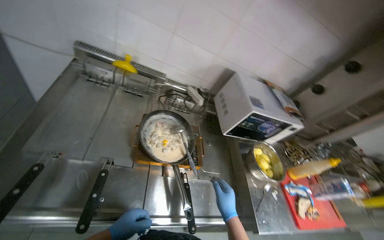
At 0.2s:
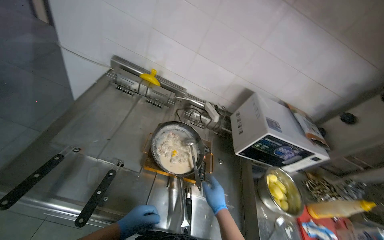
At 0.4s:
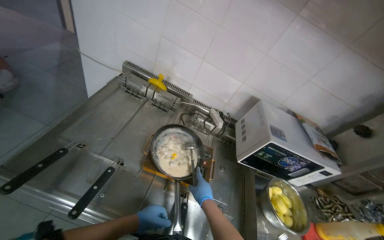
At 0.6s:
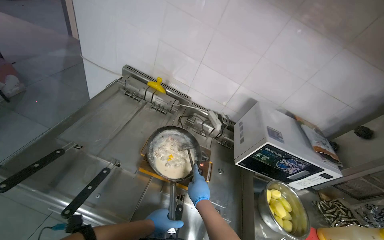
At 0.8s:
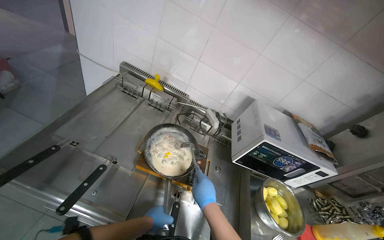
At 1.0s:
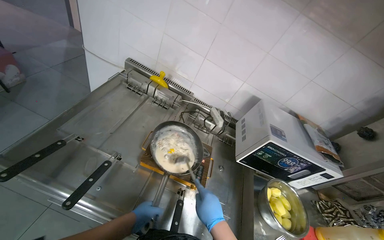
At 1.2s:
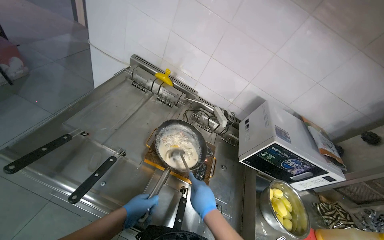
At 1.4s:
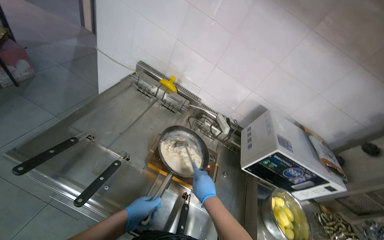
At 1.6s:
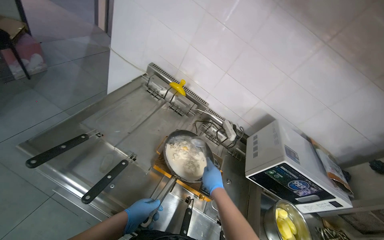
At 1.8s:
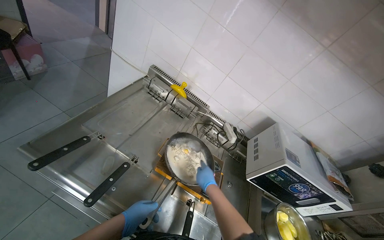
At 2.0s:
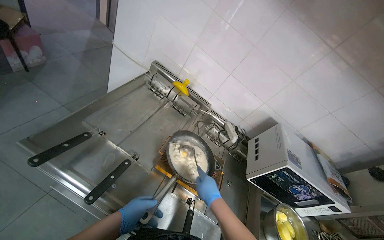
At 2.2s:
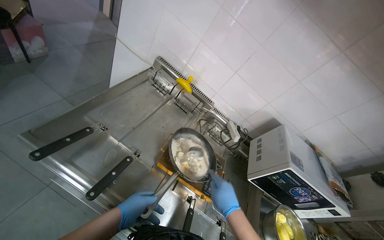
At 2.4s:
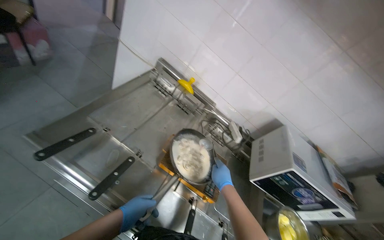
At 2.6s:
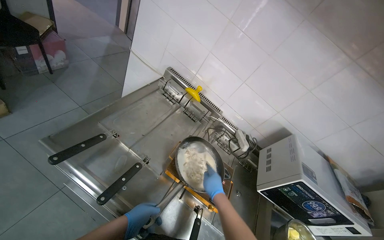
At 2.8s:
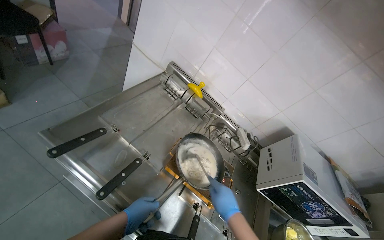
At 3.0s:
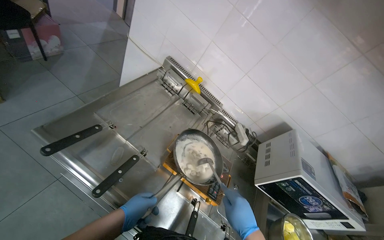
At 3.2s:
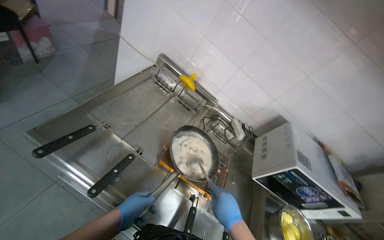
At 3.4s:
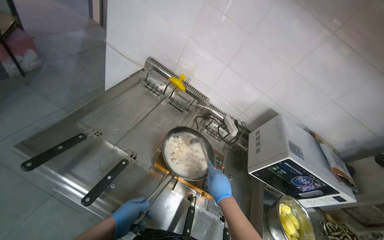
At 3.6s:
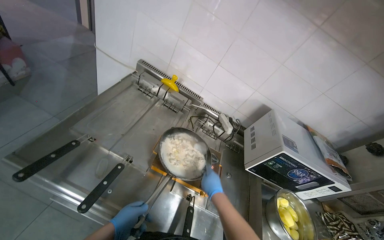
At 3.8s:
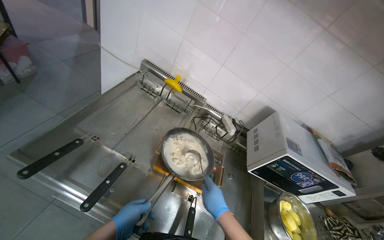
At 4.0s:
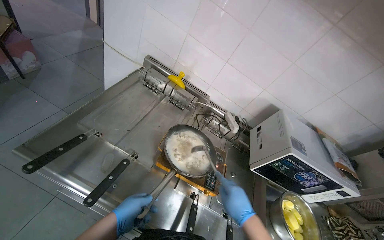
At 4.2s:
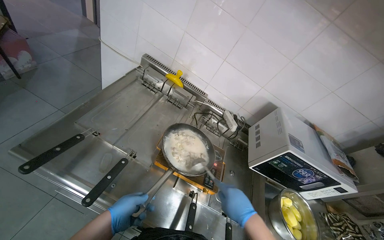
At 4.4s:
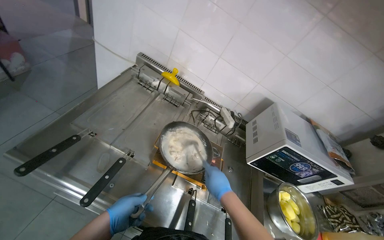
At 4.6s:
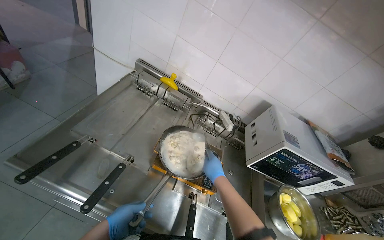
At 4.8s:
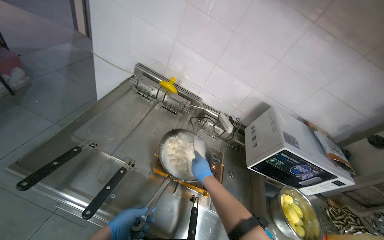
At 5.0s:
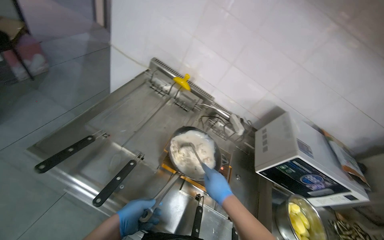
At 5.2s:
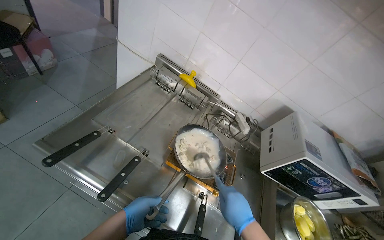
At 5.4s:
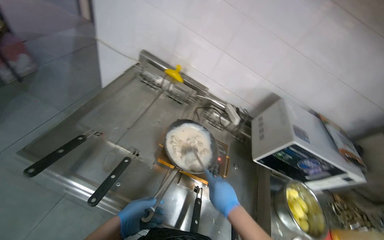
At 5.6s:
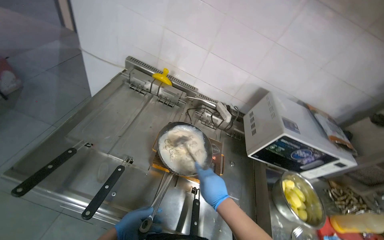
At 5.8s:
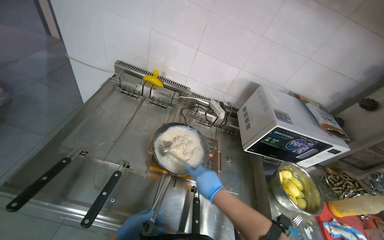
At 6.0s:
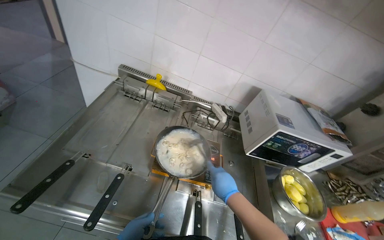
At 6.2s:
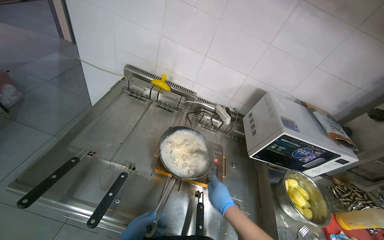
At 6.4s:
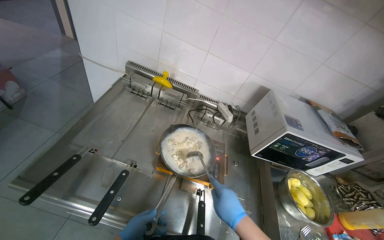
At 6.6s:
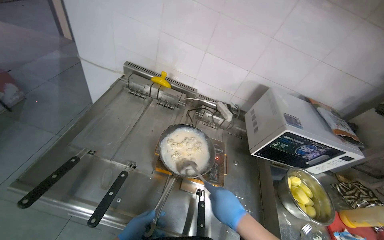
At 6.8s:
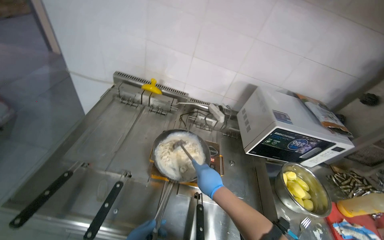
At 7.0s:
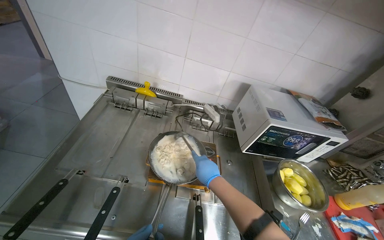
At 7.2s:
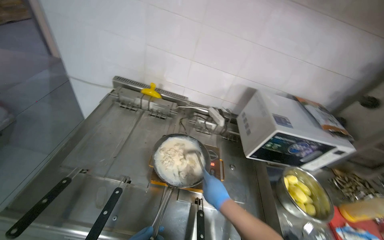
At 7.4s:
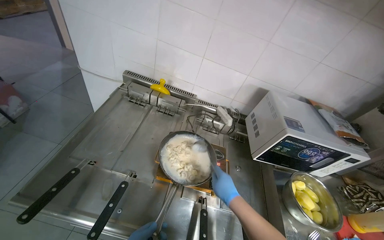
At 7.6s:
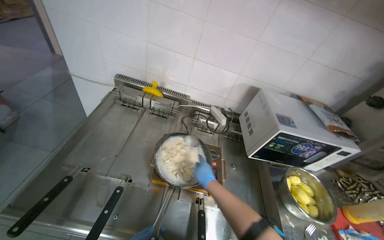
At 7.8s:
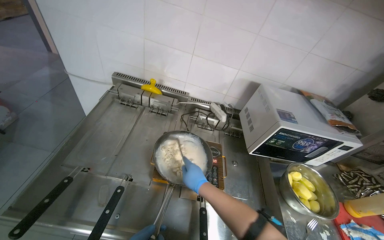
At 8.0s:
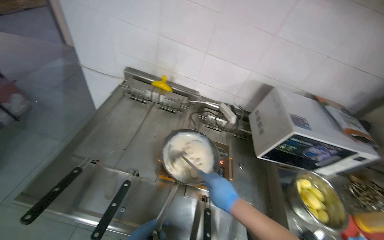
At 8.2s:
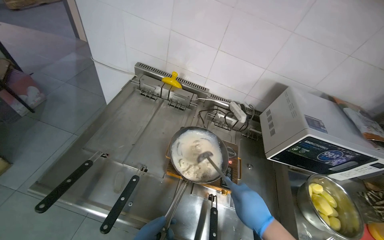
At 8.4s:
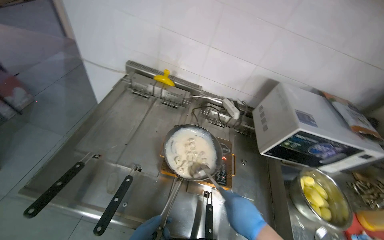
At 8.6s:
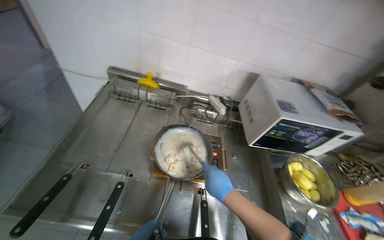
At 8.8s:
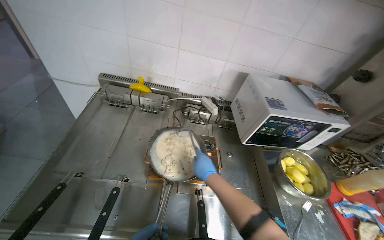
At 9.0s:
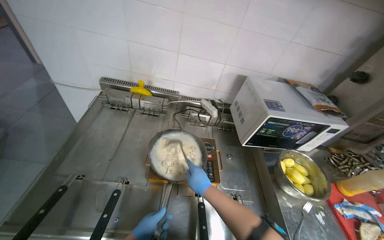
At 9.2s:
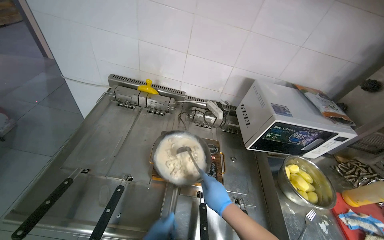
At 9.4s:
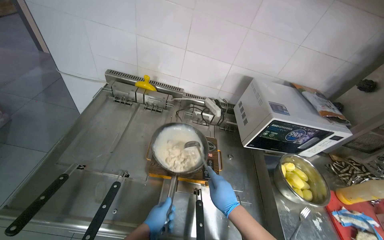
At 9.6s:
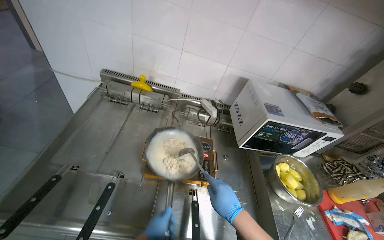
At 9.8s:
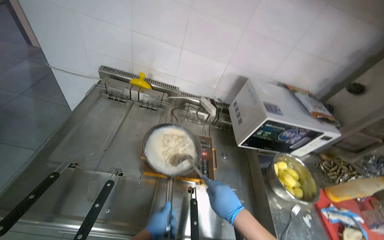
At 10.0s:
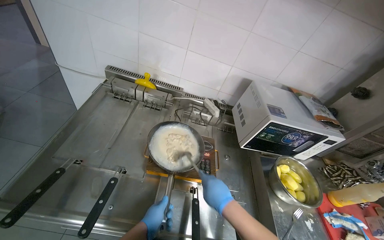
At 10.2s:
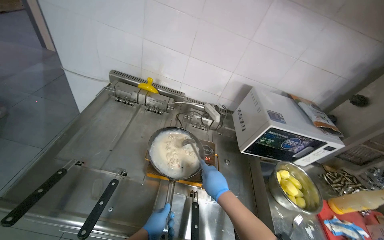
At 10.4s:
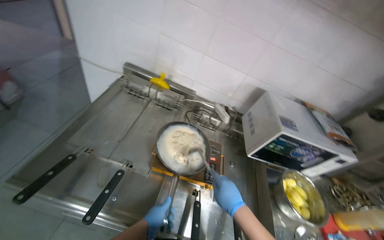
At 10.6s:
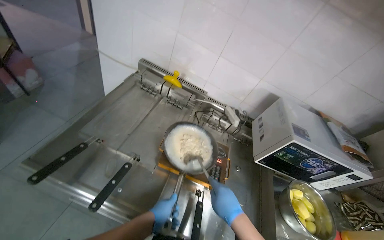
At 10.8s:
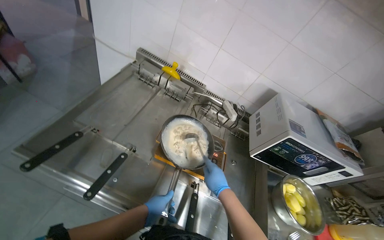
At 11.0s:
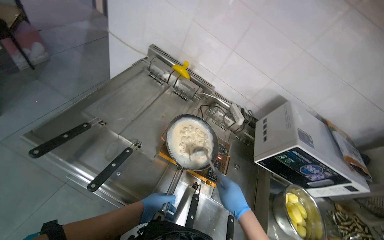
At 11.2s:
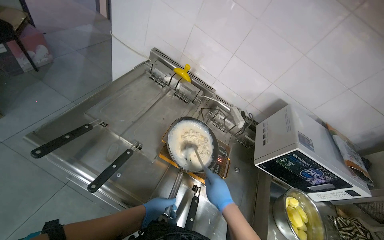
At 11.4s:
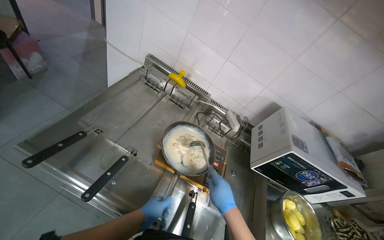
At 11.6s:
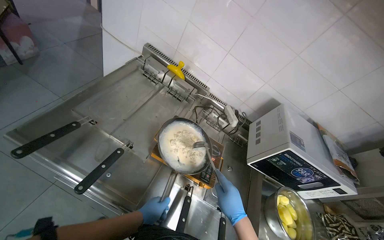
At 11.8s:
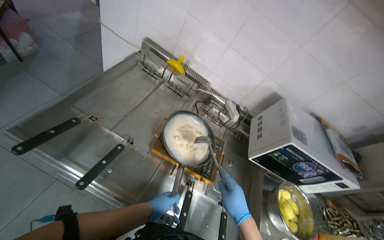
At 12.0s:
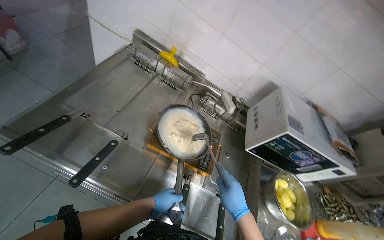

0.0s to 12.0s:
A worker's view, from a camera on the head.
Job: cooking food.
The whole recording: Stirring ingredients in pan. The worker stirs ingredients in a pan on the stove with a ladle.
0.0s to 1.6s: The head turns to the left by approximately 25 degrees. The view tips upward by approximately 15 degrees. The right hand shifts roughly 15 cm up the picture, and travels farther from the camera and back again, approximately 15 cm each way.
1.6s to 3.0s: The hands make small movements and keep their place.
3.0s to 4.4s: The hands are busy where they are.
7.6s to 9.0s: The right hand goes nearer to the camera and returns, roughly 15 cm each way.
10.4s to 12.0s: The hands make small movements and keep their place.

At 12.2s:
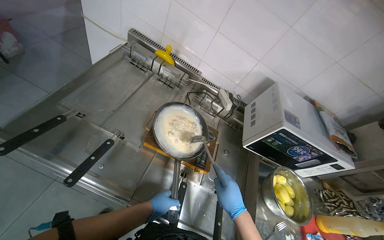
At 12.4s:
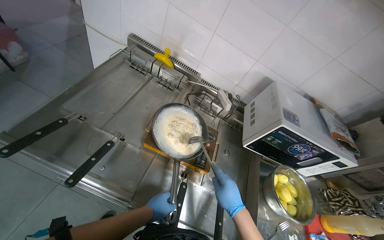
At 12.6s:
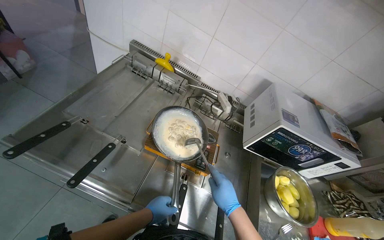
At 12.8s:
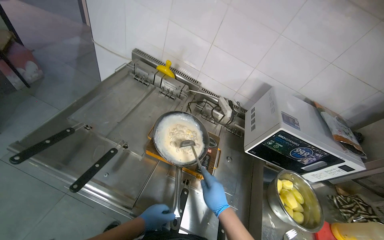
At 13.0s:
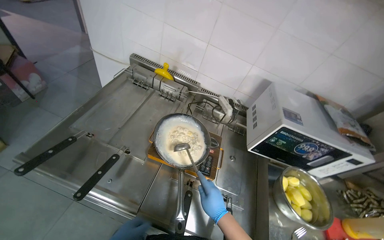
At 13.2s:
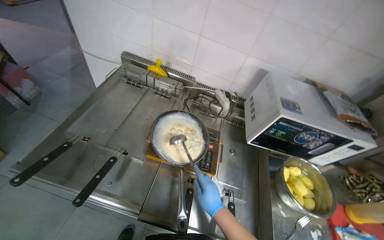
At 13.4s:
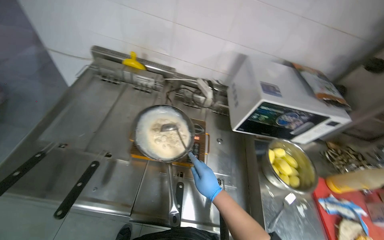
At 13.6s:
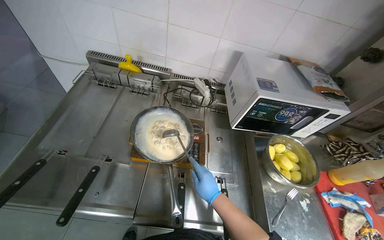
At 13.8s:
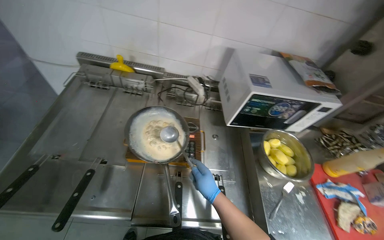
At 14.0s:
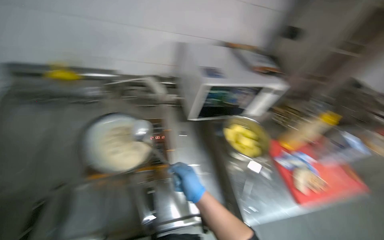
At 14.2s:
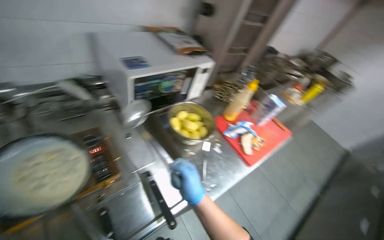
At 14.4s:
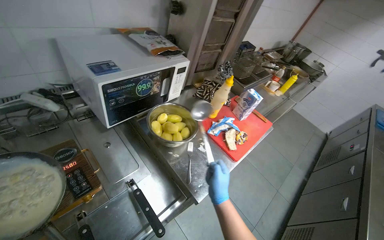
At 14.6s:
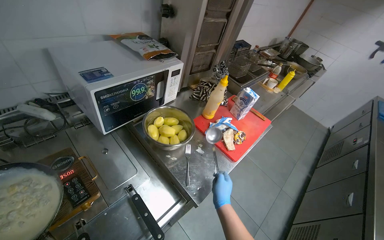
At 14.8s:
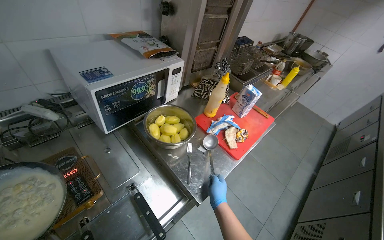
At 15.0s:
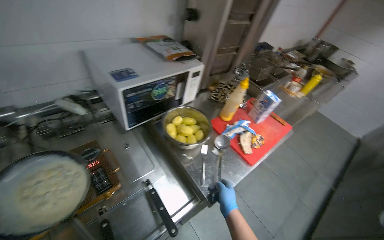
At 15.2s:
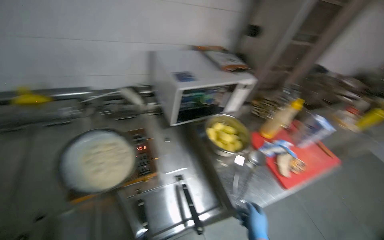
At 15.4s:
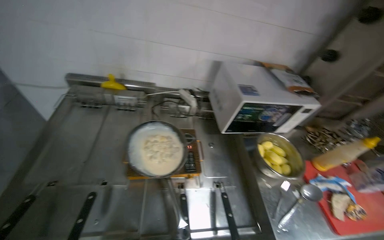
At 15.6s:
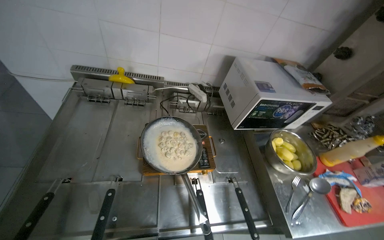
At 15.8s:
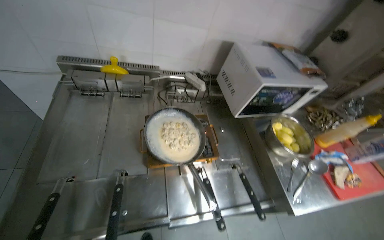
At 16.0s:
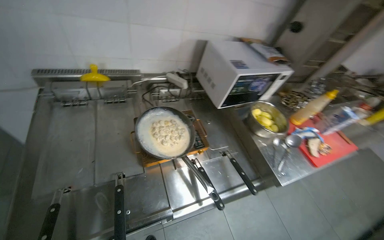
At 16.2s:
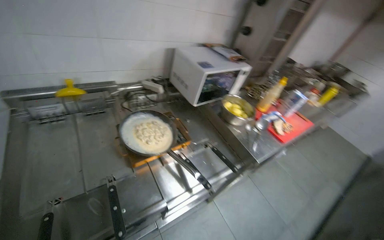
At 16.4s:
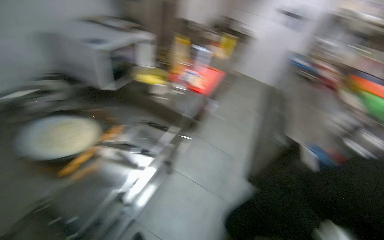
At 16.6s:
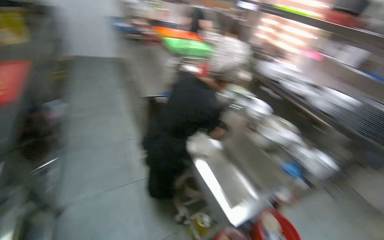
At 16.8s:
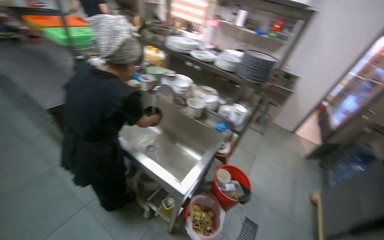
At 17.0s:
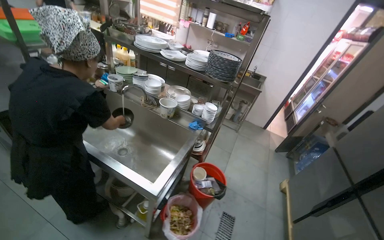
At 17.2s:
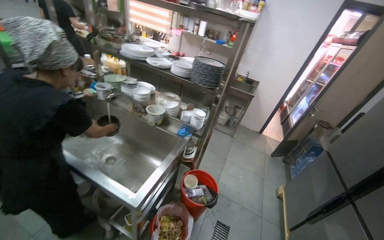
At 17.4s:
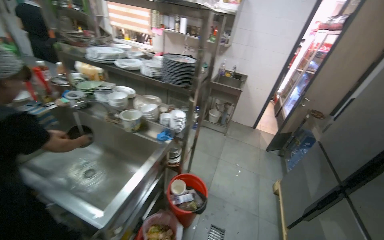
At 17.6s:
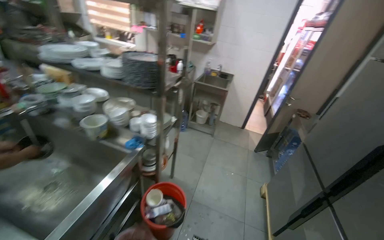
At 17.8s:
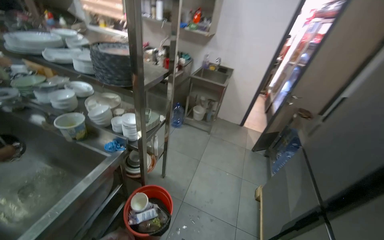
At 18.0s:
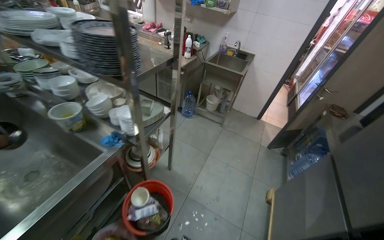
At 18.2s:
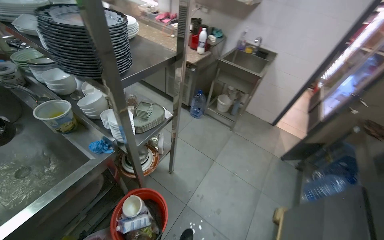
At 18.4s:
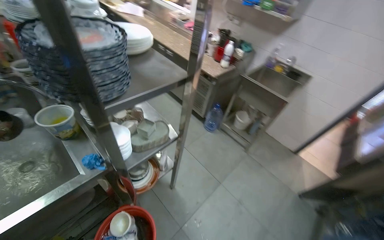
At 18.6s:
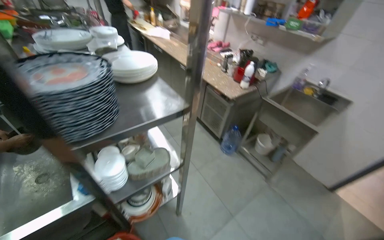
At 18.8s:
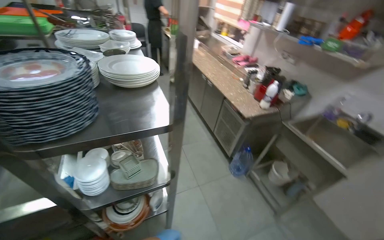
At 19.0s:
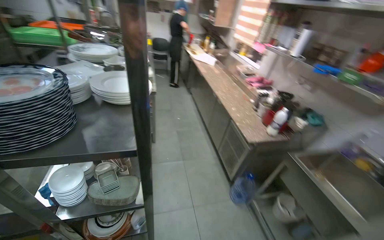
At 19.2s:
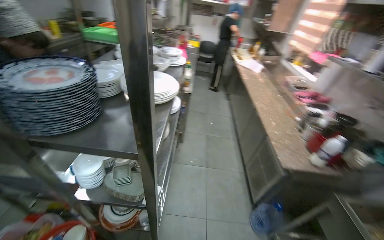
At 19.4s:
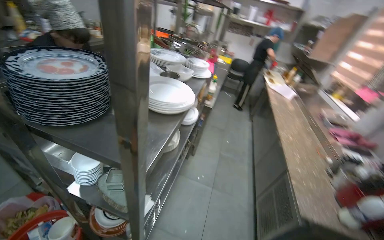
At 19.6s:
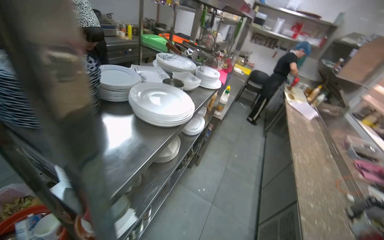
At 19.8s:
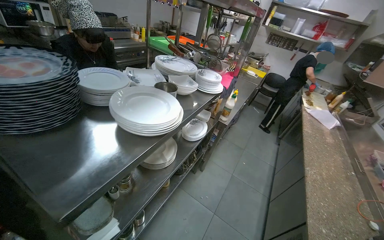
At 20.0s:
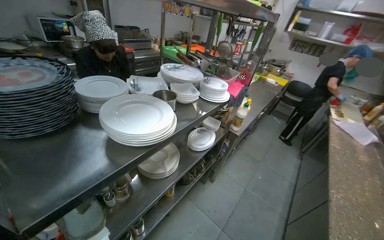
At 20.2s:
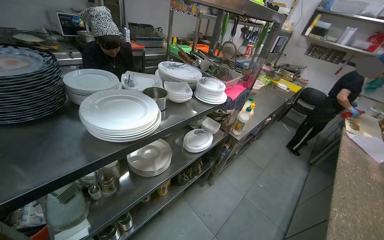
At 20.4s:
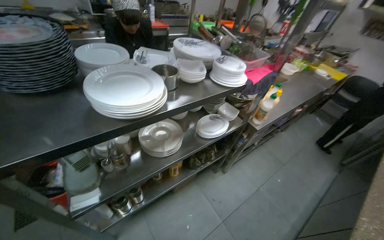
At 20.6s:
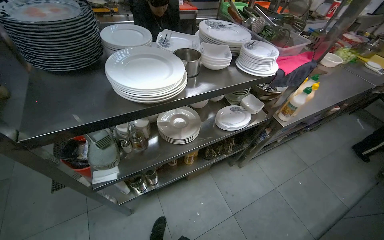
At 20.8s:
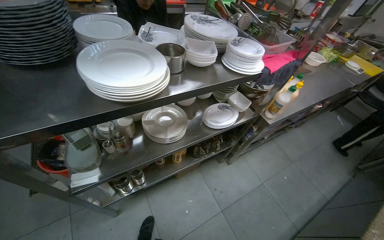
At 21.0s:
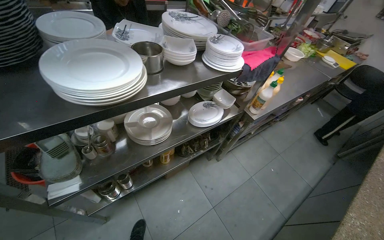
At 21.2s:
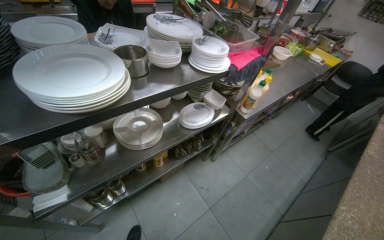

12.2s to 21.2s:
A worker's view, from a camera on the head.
Job: cooking food.
The whole recording: Stirring ingredients in pan. The worker stirs ingredients in a pan on the stove with a ladle.
13.8s to 15.2s: The head turns to the right by some 25 degrees.
15.2s to 16.6s: The wearer moves about 60 cm. The wearer's head swings about 95 degrees to the right. The view tips downward by roughly 15 degrees.
16.6s to 18.2s: The camera is carried some 1 m. The head rotates roughly 30 degrees to the right. The camera pitches downward, by approximately 15 degrees.
18.2s to 19.8s: The head travels some 90 cm. The head turns to the left by about 85 degrees. The camera pitches upward, by approximately 20 degrees.
19.8s to 21.2s: The wearer looks about 20 degrees further to the left.
